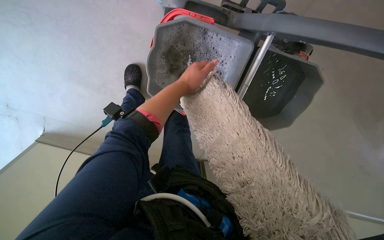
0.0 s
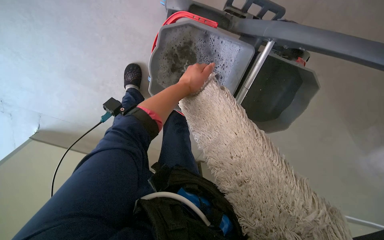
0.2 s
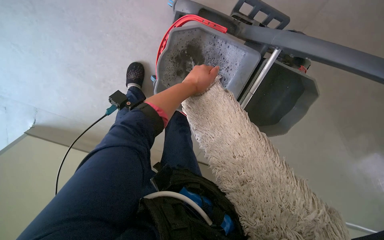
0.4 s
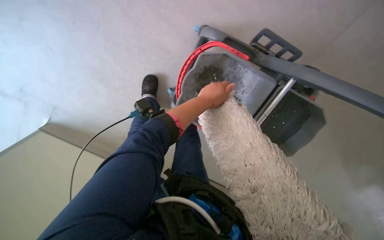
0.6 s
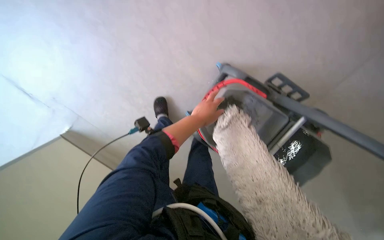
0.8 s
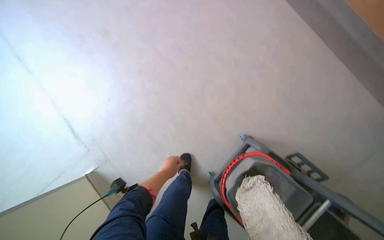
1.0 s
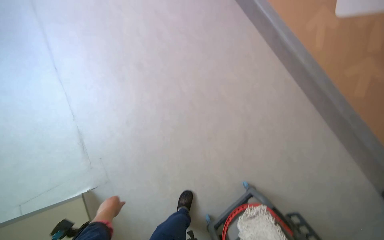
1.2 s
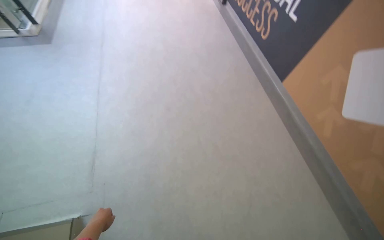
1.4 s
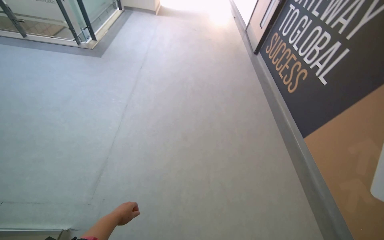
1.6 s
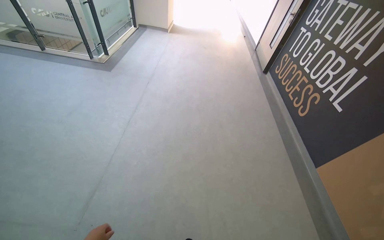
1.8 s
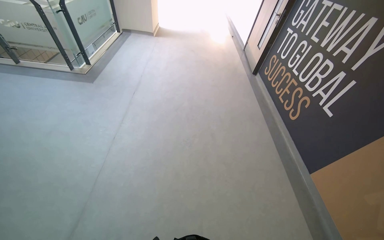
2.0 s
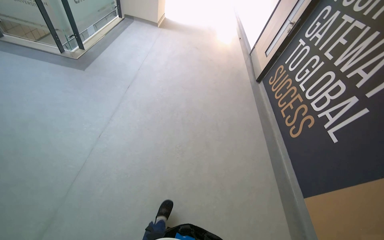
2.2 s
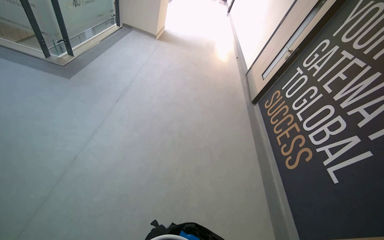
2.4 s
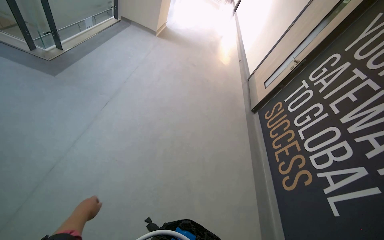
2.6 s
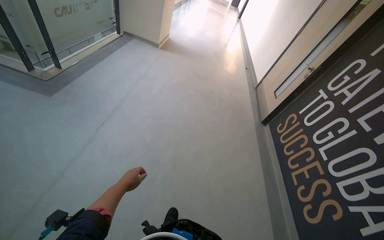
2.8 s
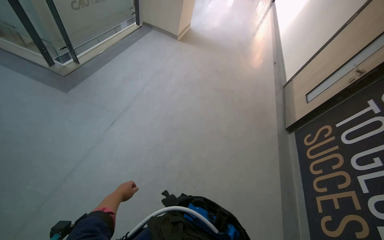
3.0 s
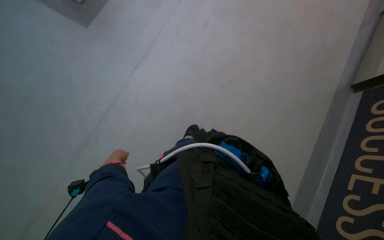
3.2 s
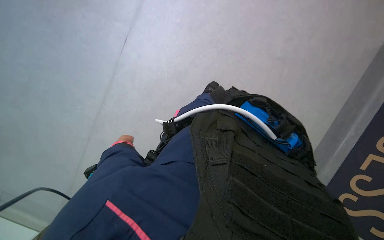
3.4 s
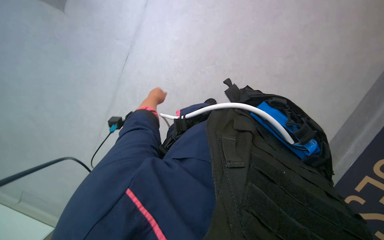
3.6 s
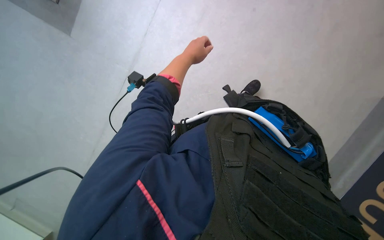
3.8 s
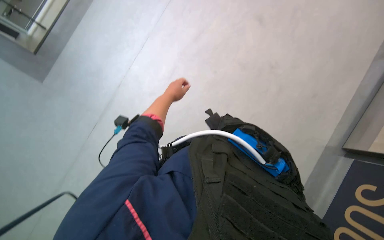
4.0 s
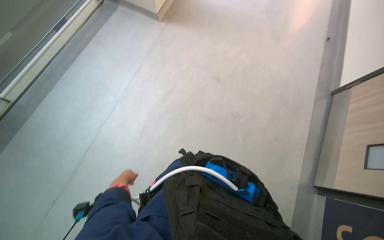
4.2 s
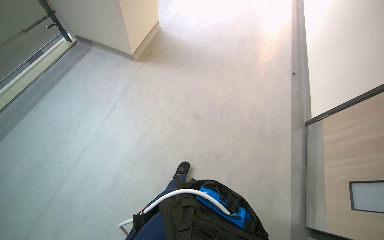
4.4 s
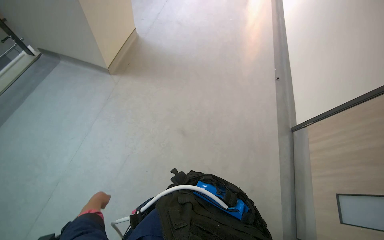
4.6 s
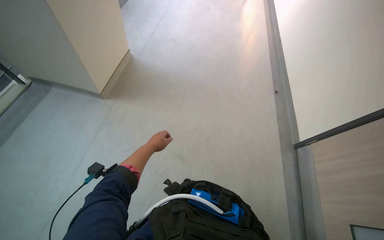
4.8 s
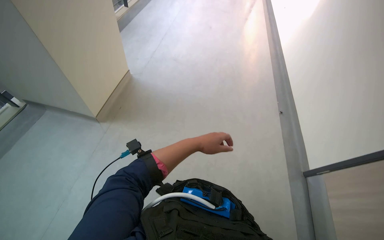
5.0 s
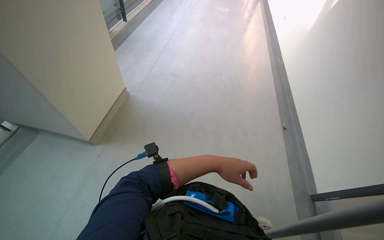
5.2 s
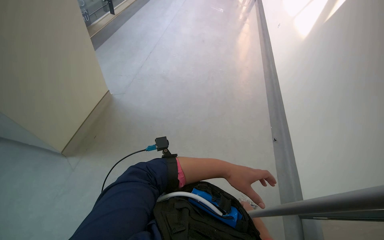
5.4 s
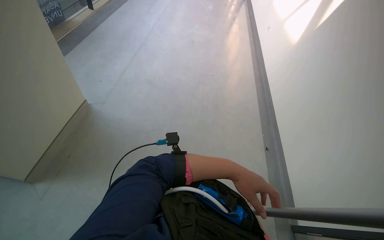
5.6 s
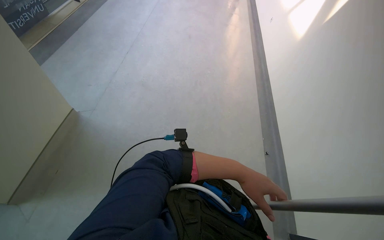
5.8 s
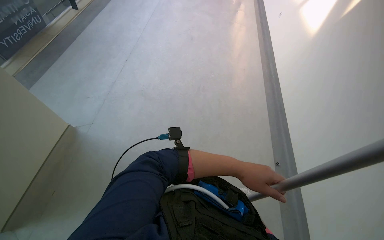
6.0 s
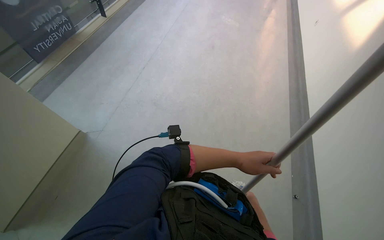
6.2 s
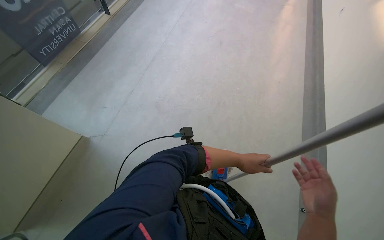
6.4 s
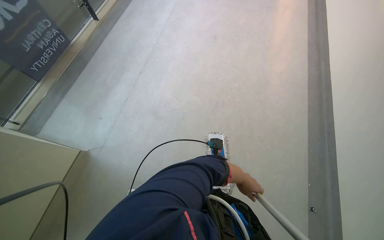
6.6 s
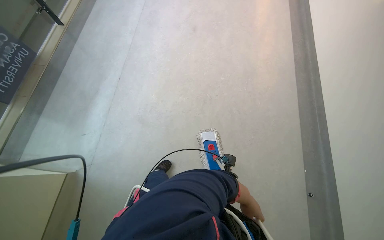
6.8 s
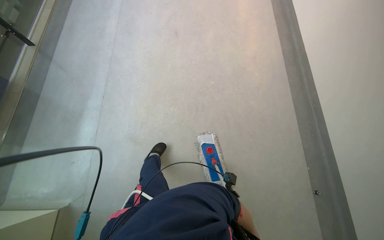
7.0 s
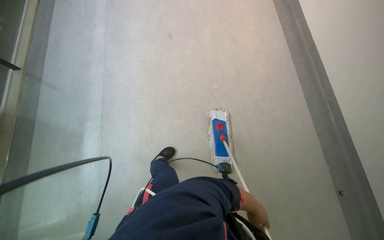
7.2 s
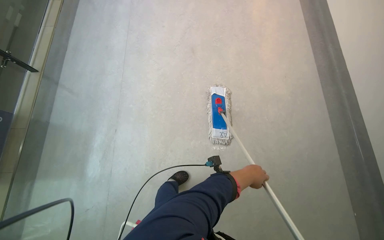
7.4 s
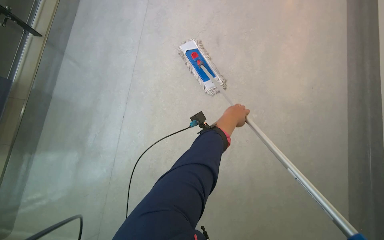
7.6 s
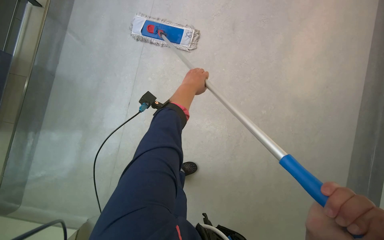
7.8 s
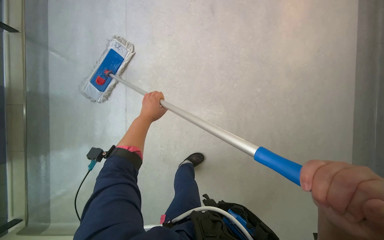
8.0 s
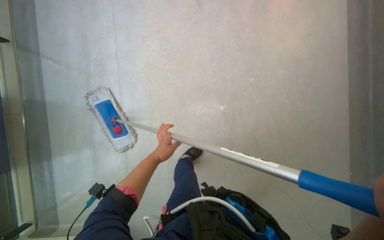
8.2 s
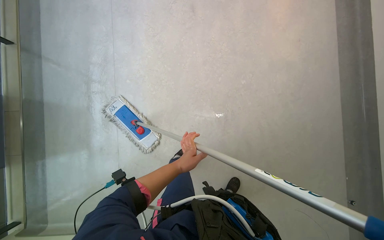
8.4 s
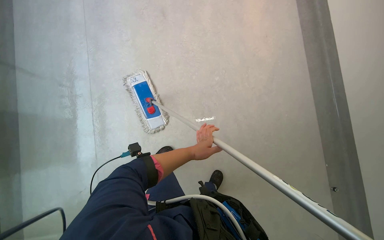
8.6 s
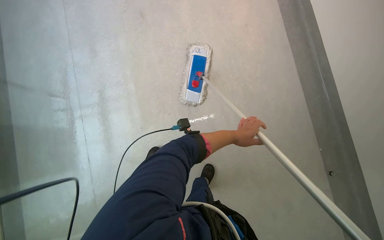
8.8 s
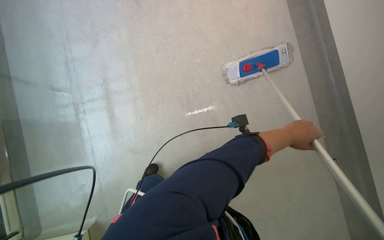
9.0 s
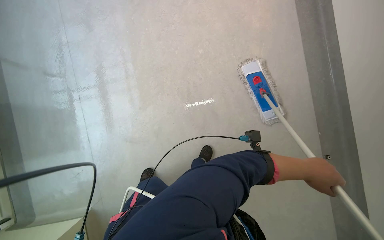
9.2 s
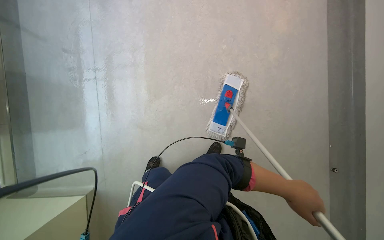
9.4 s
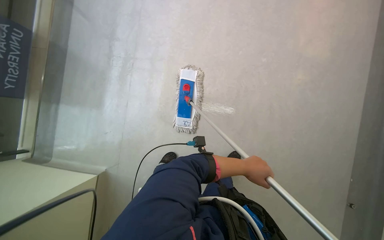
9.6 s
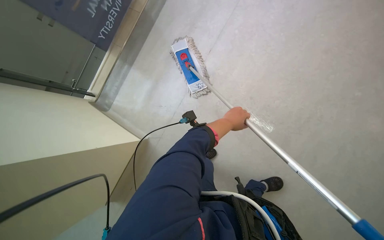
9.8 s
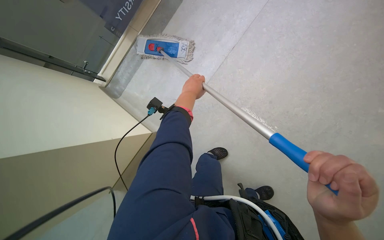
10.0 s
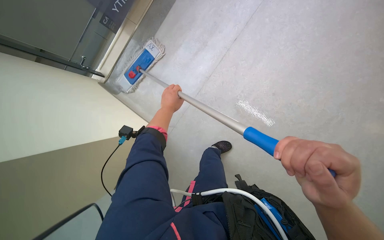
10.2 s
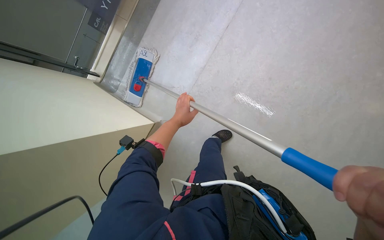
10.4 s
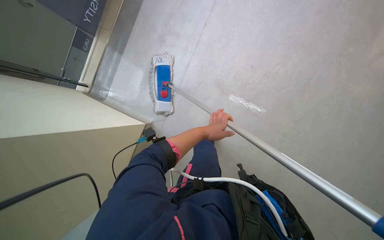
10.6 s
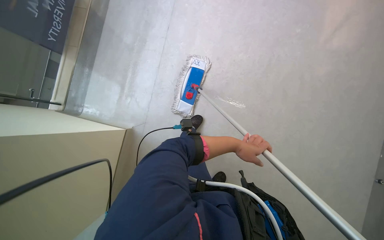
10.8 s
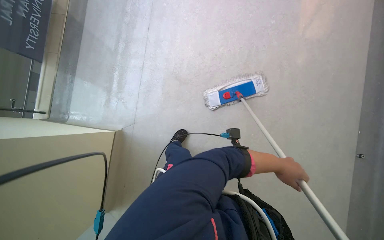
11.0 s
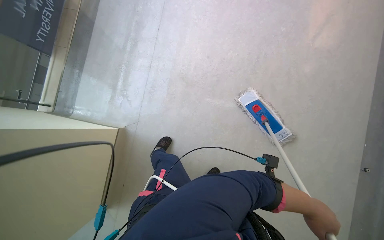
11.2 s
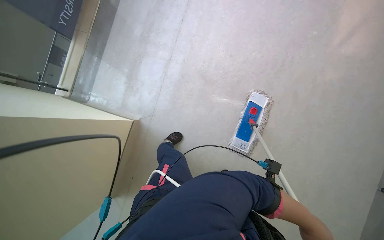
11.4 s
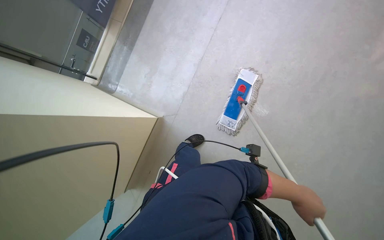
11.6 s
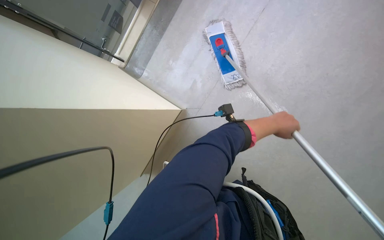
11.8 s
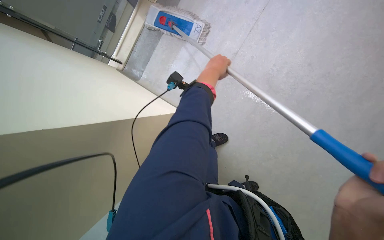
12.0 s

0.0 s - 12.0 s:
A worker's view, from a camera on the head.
Job: mopping floor.
The whole recording: Mopping floor with flat mop. The worker mops the floor with a flat mop, periodically wringing it in the bucket.
0.0 s - 1.6 s: The wearer moves approximately 70 cm. The wearer's head swings approximately 60 degrees to the left. The view tilts roughly 70 degrees upward.
1.6 s - 3.0 s: The head travels approximately 1.5 m.
3.0 s - 4.4 s: The camera pitches upward, by some 25 degrees.
6.0 s - 7.6 s: The camera travels approximately 1.5 m. The wearer looks approximately 20 degrees further downward.
7.6 s - 9.0 s: The view tilts approximately 15 degrees downward. The left hand travels to the left and back again, roughly 35 cm each way.
9.0 s - 10.4 s: The head turns to the left by some 20 degrees. The left hand shifts roughly 40 cm to the left and farther from the camera.

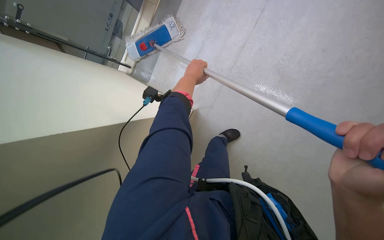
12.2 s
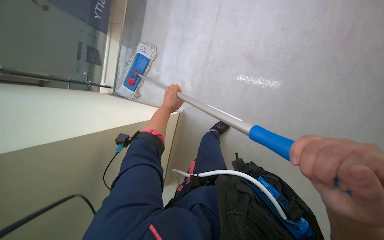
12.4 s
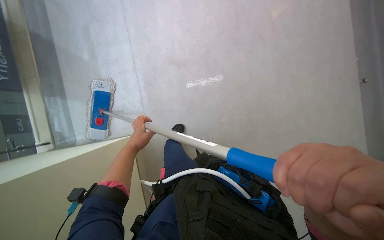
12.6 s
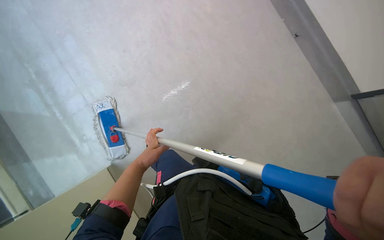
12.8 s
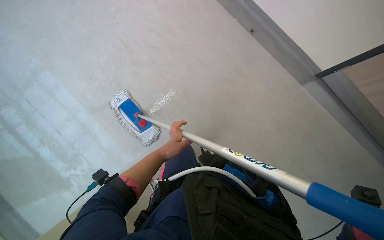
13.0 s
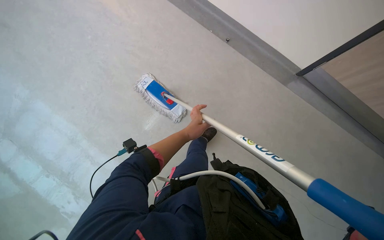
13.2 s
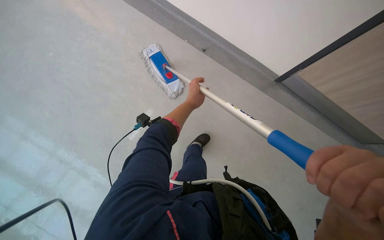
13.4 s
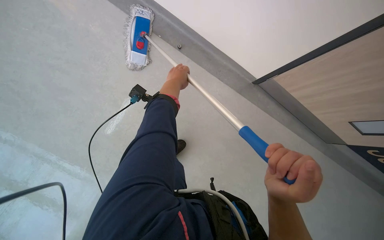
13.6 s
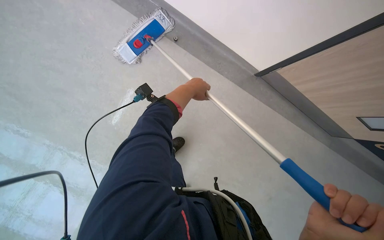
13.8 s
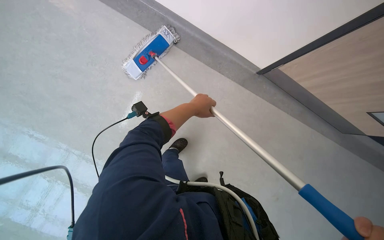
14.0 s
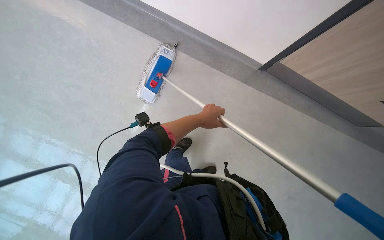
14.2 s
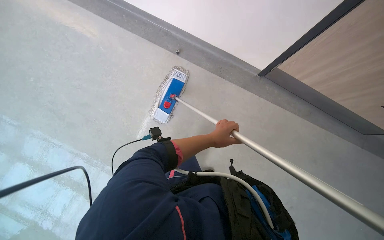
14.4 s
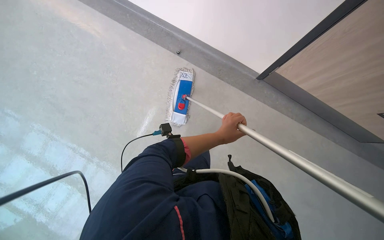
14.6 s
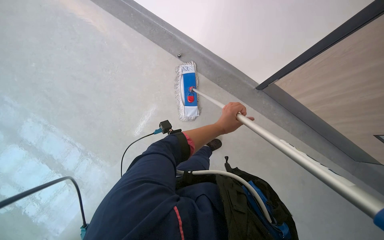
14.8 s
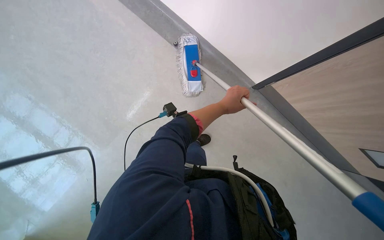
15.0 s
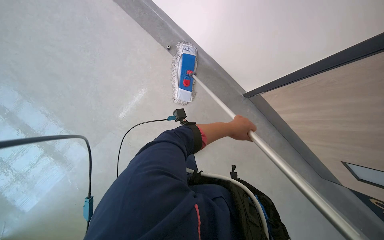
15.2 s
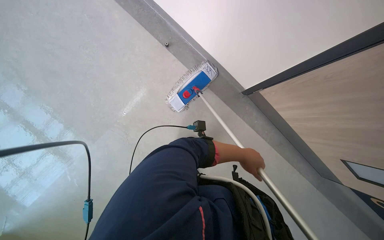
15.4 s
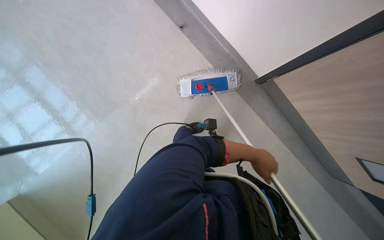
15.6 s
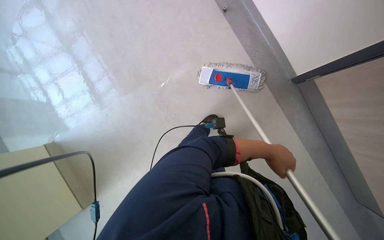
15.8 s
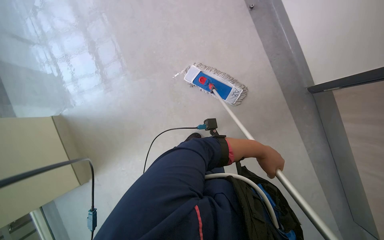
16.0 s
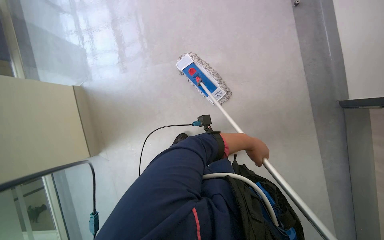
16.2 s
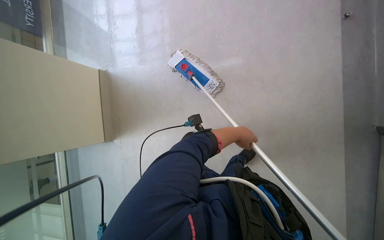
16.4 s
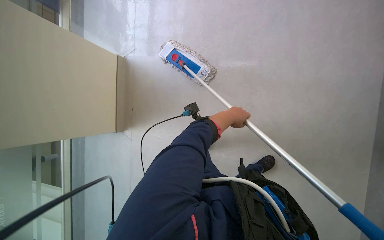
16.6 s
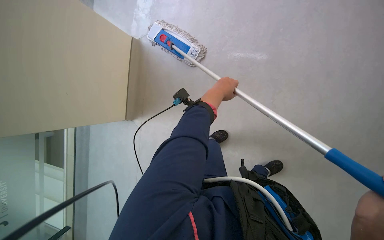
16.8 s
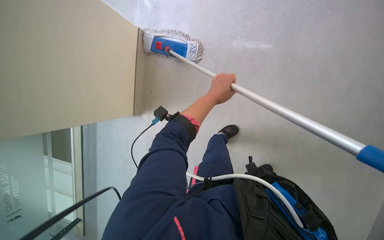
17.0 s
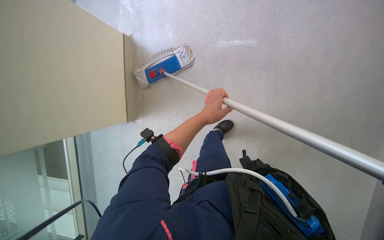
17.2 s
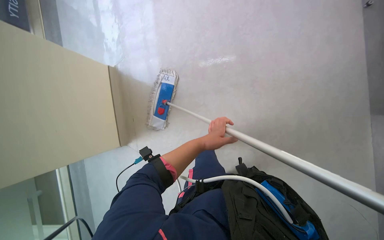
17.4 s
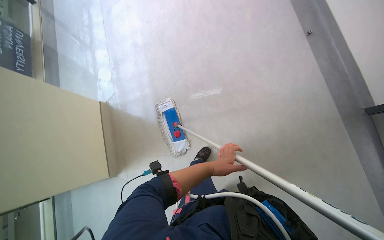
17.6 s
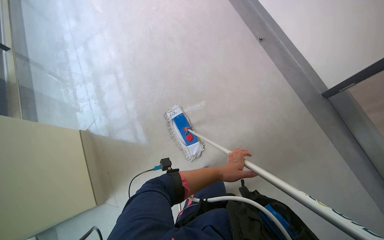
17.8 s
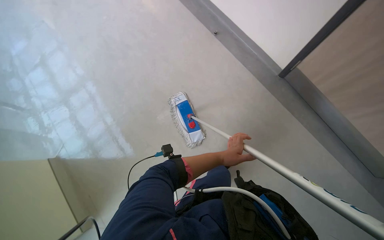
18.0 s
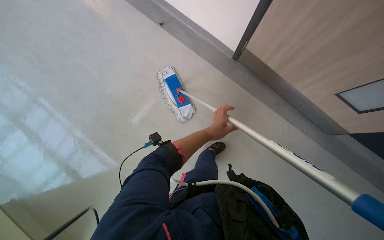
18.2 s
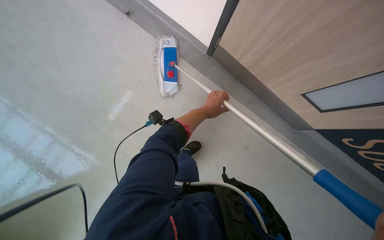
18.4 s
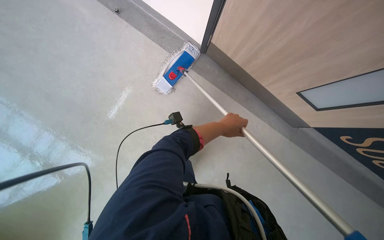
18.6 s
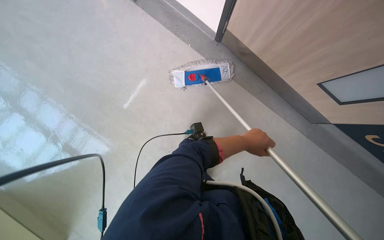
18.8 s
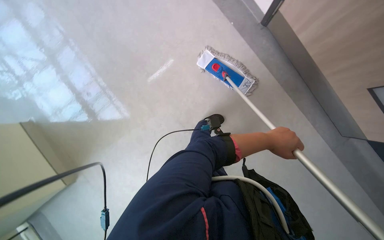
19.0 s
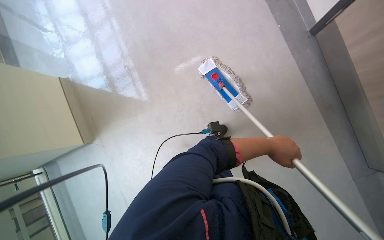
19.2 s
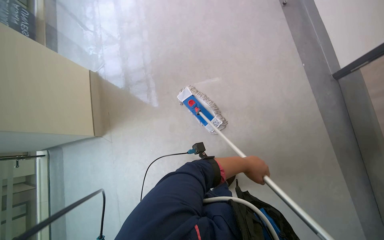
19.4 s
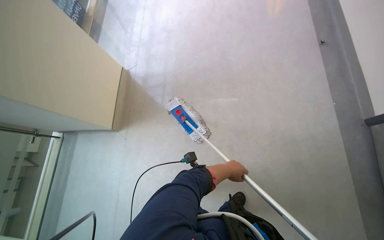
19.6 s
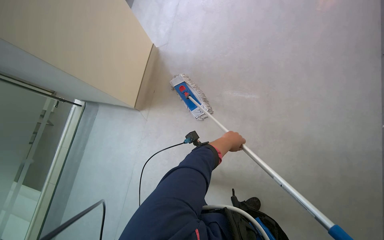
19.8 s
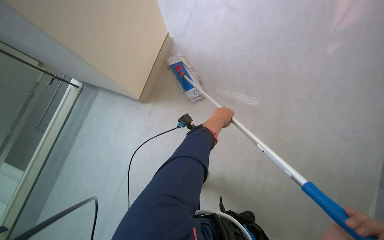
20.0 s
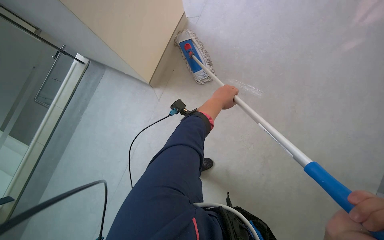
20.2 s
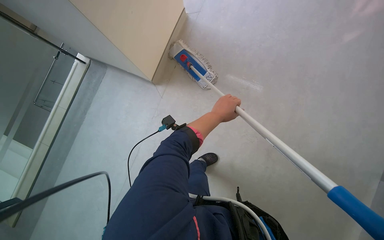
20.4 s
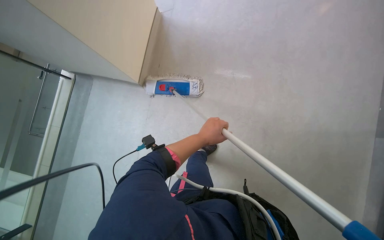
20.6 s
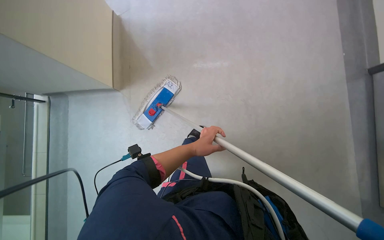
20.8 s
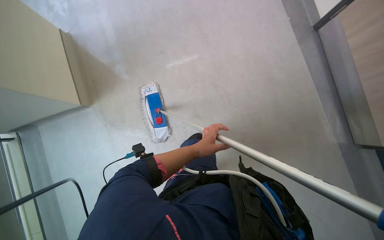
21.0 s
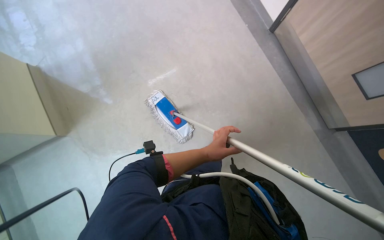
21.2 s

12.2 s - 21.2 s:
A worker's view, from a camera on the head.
Job: mopping floor.
The whole recording: Mopping floor with flat mop. The worker mops the floor with a flat mop, periodically wringing it in the bucket.
12.2 s - 13.8 s: The head rotates approximately 45 degrees to the right.
13.8 s - 15.2 s: The left hand goes roughly 15 cm to the right and down the picture.
15.2 s - 16.6 s: The left hand moves roughly 5 cm to the right and comes back.
16.6 s - 18.2 s: The wearer looks approximately 20 degrees further downward. The scene turns approximately 35 degrees counterclockwise in the picture.
18.2 s - 19.8 s: The wearer looks about 45 degrees further to the left.
